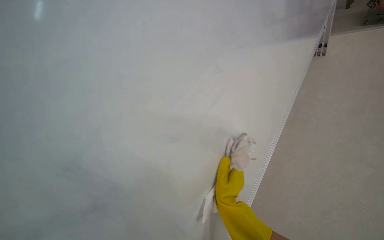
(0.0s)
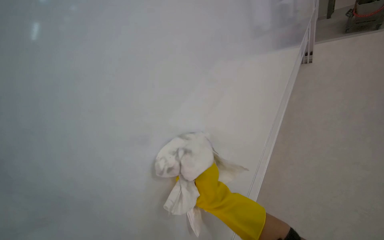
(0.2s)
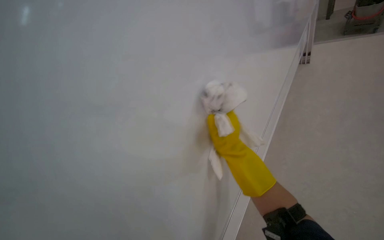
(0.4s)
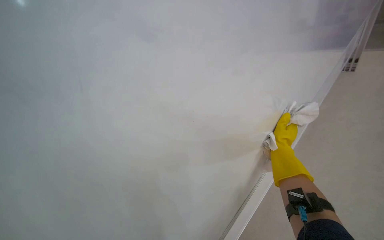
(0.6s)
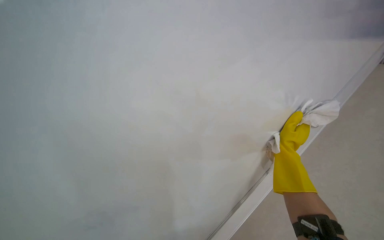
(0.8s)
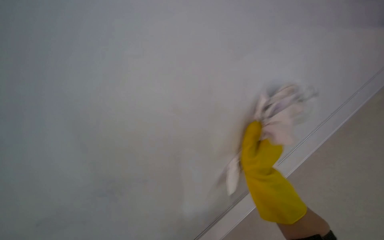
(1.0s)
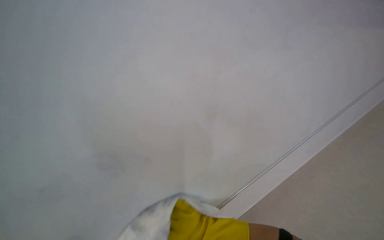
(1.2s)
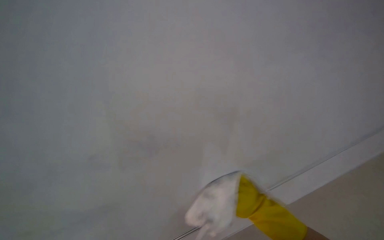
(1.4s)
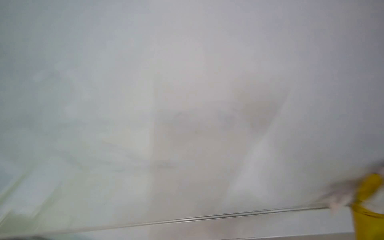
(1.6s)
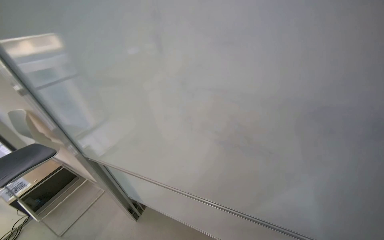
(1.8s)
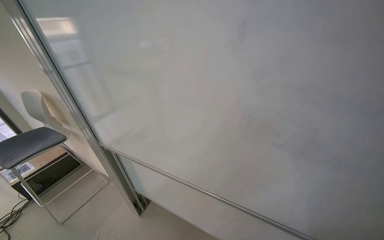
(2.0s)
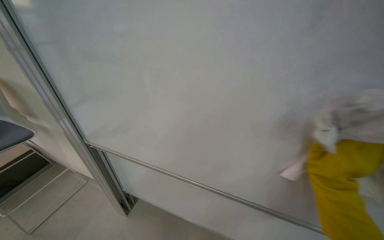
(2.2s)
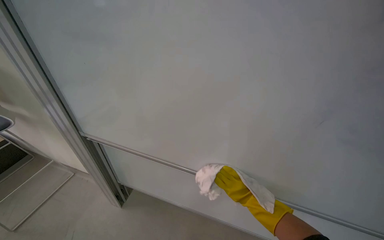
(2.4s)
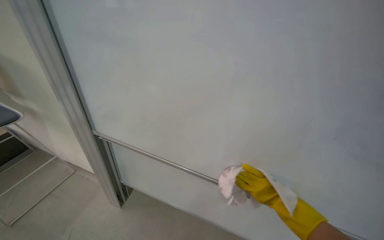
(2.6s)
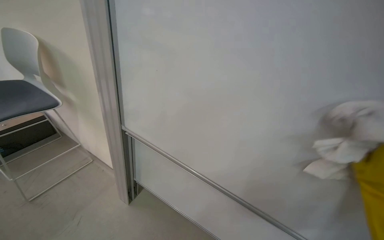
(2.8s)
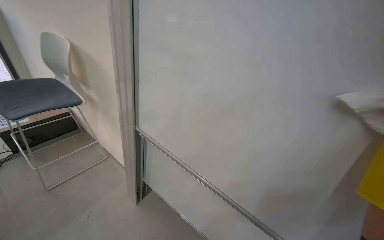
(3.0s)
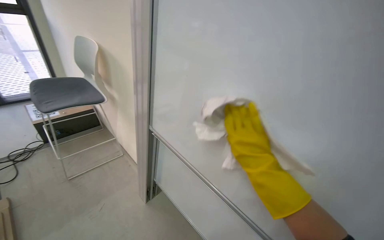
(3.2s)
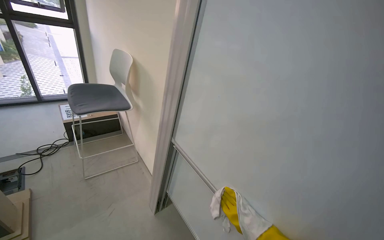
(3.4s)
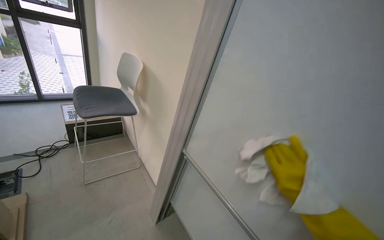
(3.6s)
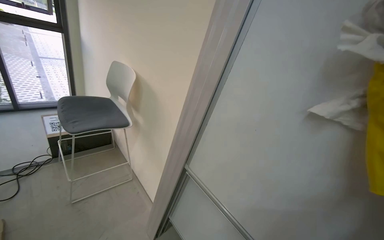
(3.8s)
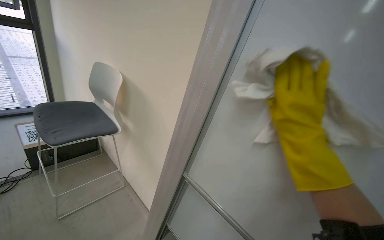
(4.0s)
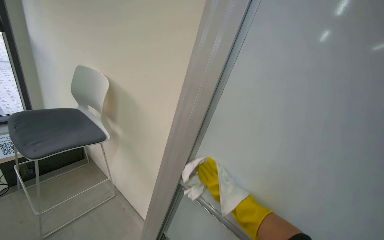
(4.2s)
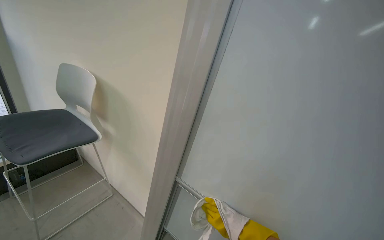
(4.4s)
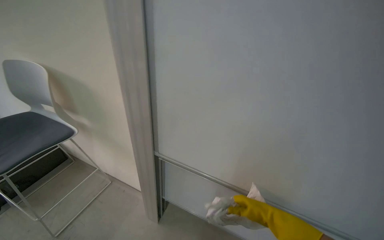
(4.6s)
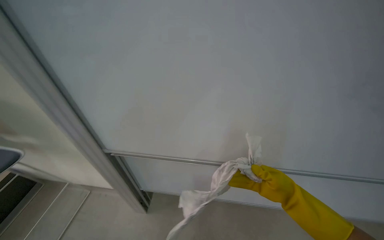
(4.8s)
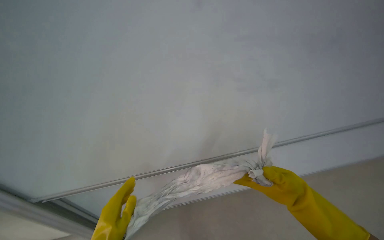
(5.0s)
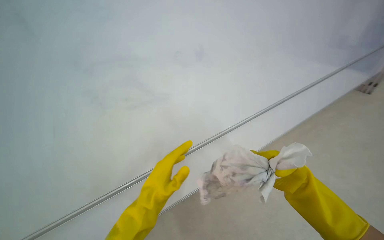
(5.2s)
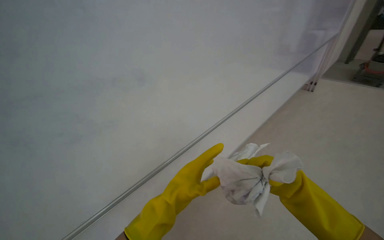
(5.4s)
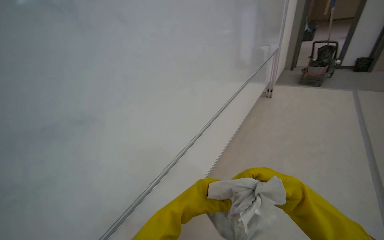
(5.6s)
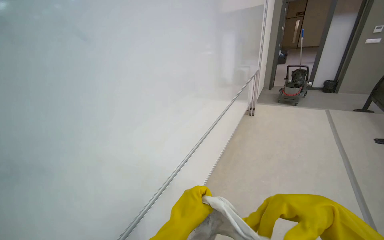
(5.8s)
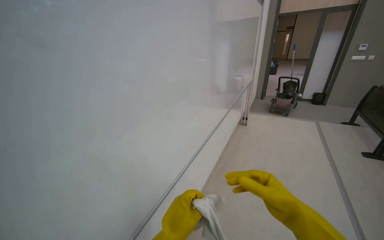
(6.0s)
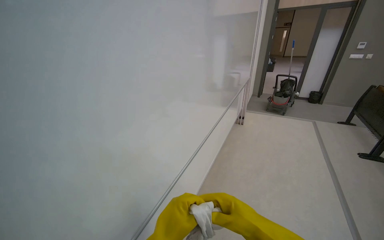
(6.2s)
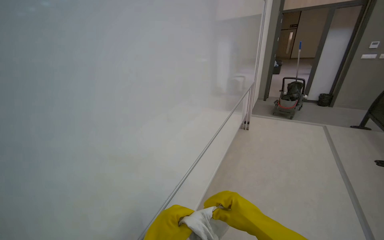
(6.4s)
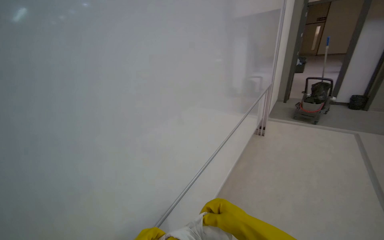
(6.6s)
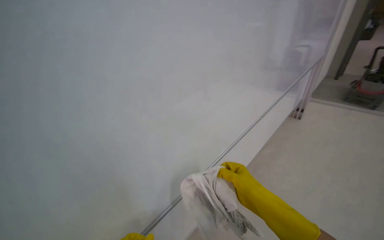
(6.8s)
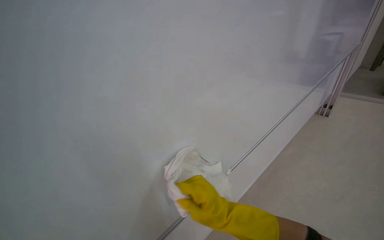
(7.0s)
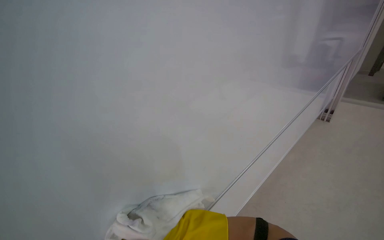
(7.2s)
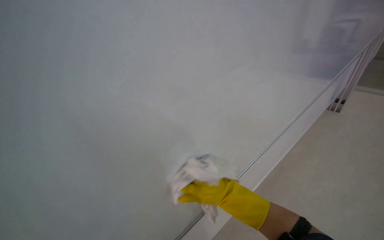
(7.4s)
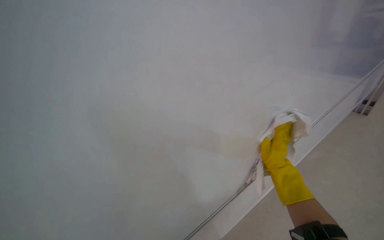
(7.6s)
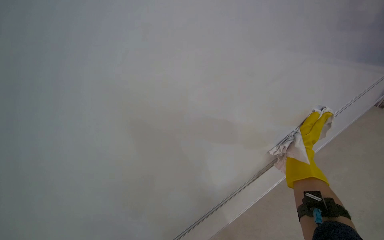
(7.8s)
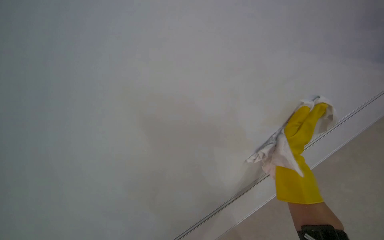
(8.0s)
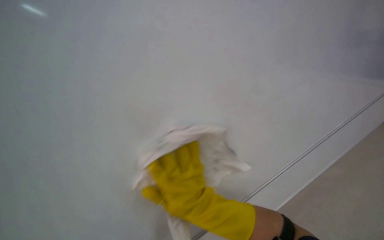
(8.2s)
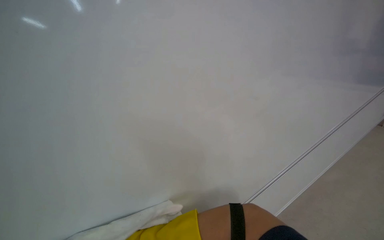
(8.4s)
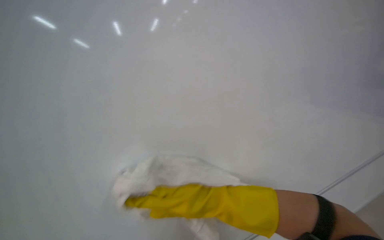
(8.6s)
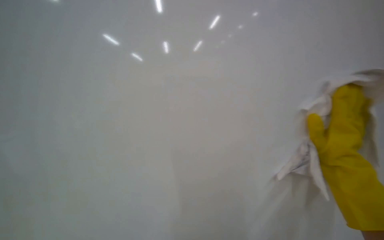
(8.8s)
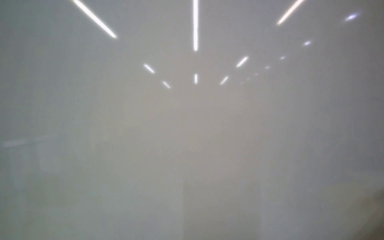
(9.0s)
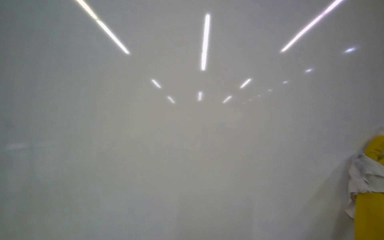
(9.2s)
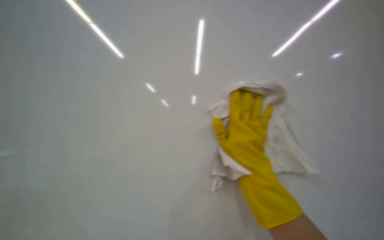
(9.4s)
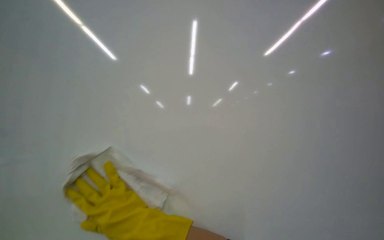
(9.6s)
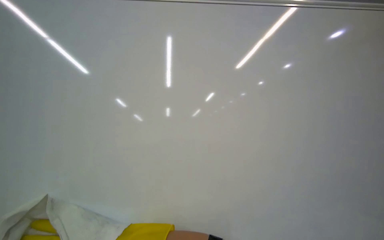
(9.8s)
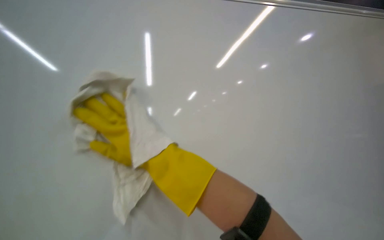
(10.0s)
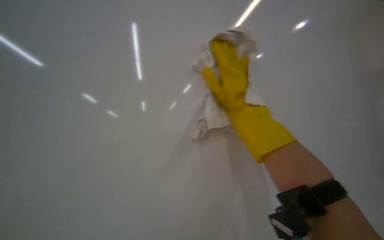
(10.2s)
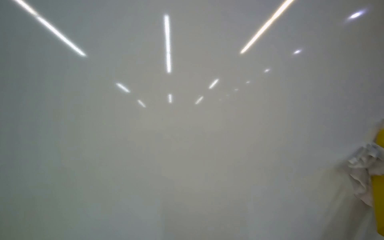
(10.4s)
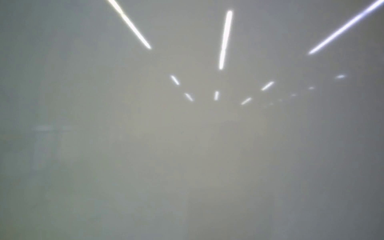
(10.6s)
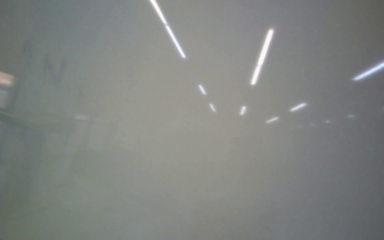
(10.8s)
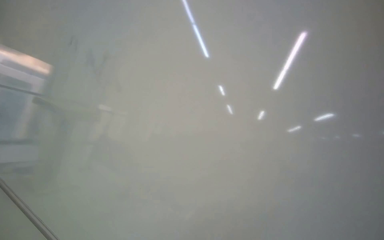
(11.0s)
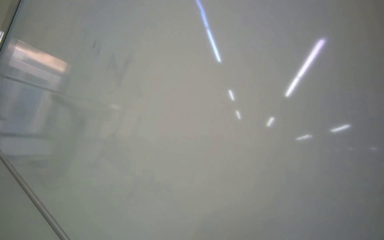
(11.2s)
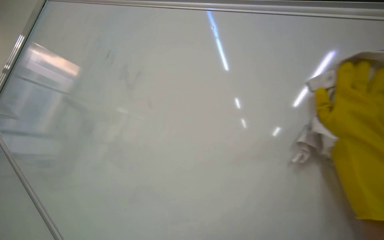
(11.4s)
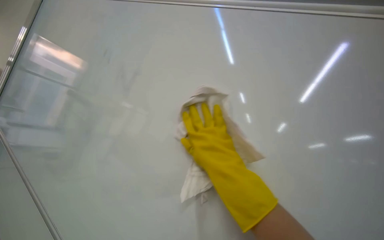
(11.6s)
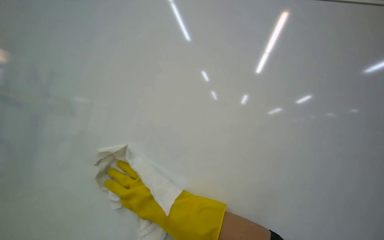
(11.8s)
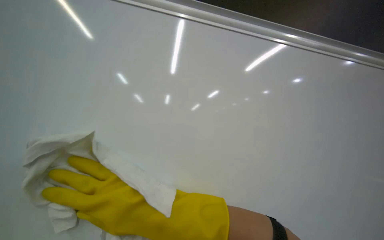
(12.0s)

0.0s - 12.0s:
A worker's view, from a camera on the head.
Job: wiping surfaces.
The whole recording: Wiping whiteboard in classroom. The worker wipes the whiteboard clean with a cloth.
1.6s - 3.0s: The camera is carried to the left, roughly 60 cm. The scene rotates clockwise by approximately 30 degrees.
4.4s - 6.0s: The camera is carried some 50 cm. The wearer looks approximately 50 degrees further to the right.
6.0s - 7.6s: The wearer moves about 40 cm. The view swings some 25 degrees to the left.
7.6s - 9.0s: The head turns to the left by about 20 degrees. The right hand travels nearer to the camera by approximately 25 cm, and goes to the left and returns, approximately 40 cm each way.

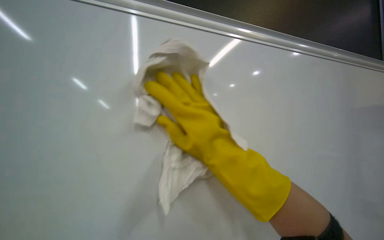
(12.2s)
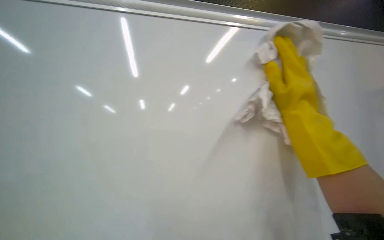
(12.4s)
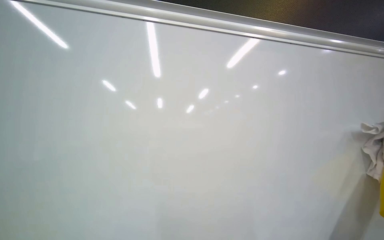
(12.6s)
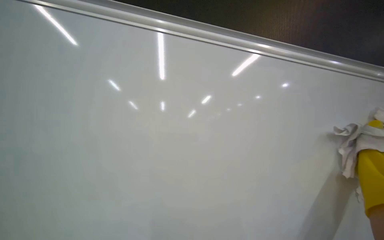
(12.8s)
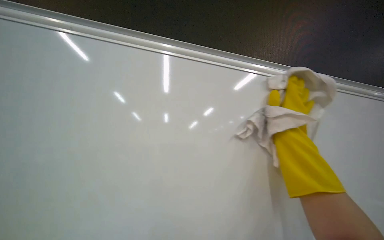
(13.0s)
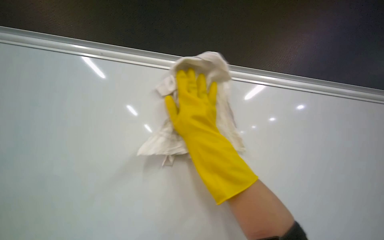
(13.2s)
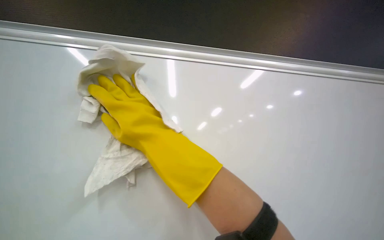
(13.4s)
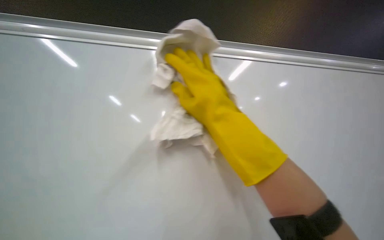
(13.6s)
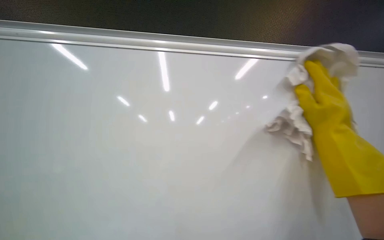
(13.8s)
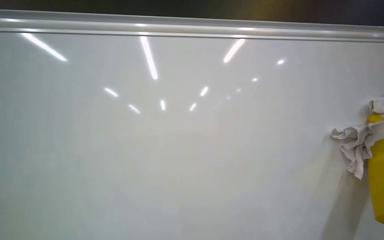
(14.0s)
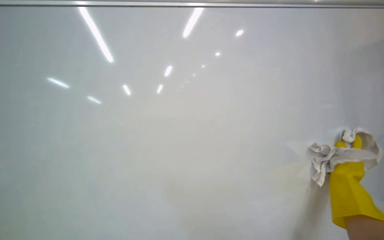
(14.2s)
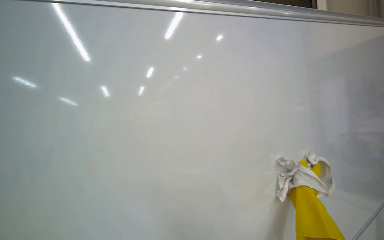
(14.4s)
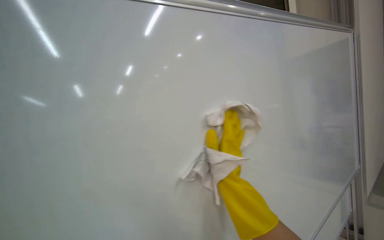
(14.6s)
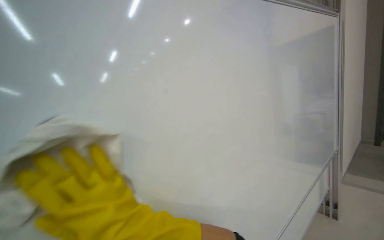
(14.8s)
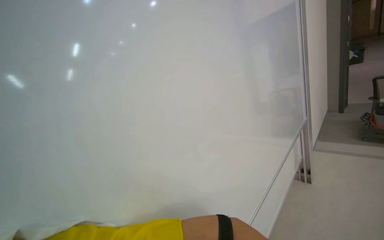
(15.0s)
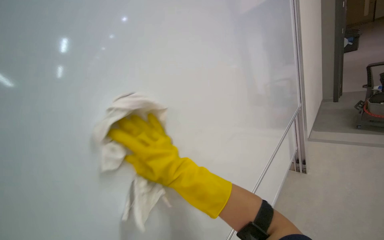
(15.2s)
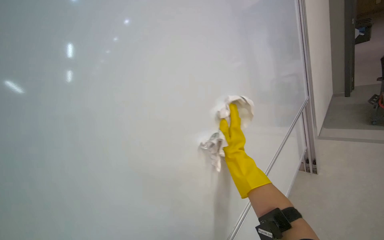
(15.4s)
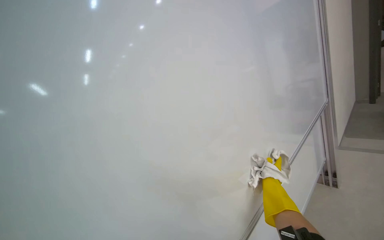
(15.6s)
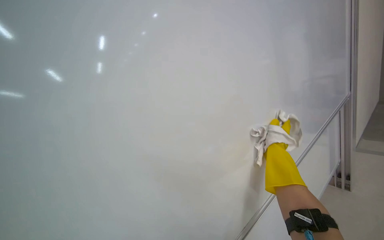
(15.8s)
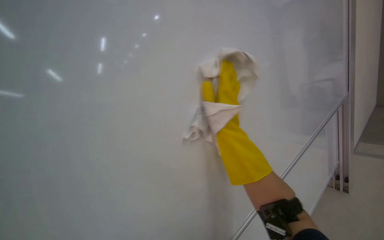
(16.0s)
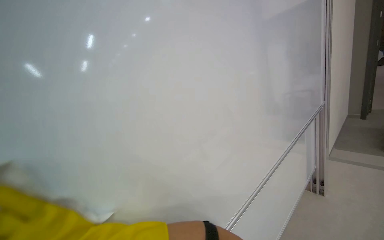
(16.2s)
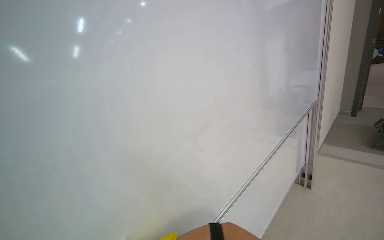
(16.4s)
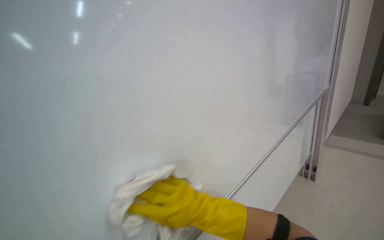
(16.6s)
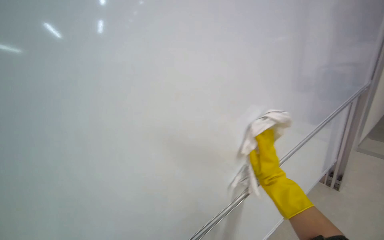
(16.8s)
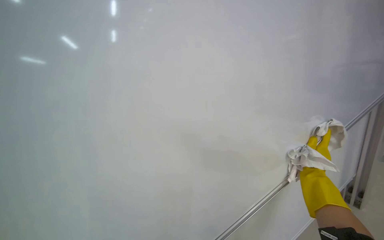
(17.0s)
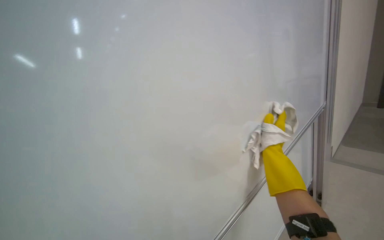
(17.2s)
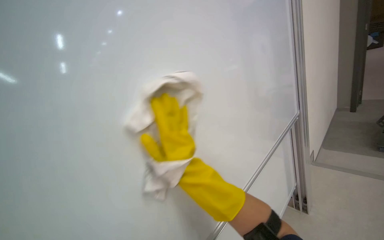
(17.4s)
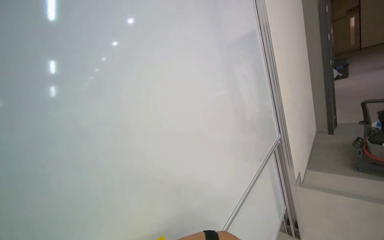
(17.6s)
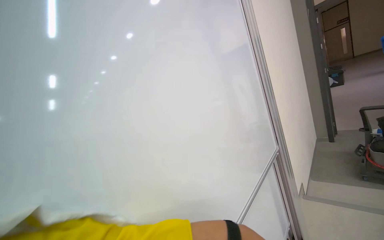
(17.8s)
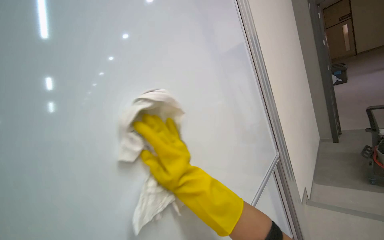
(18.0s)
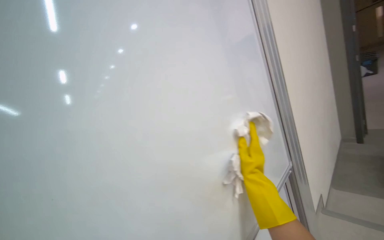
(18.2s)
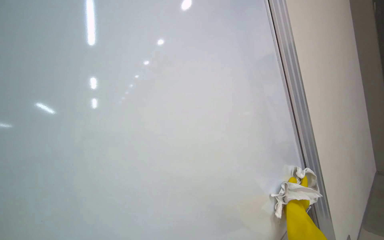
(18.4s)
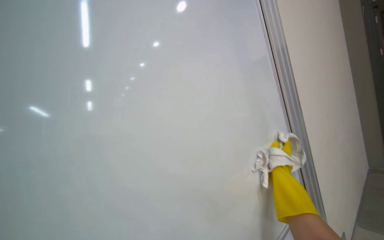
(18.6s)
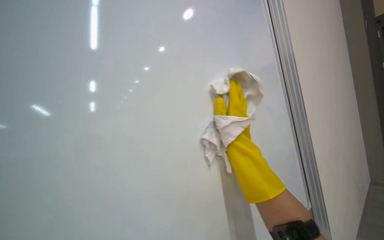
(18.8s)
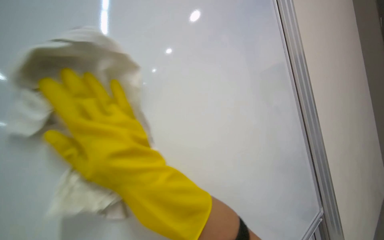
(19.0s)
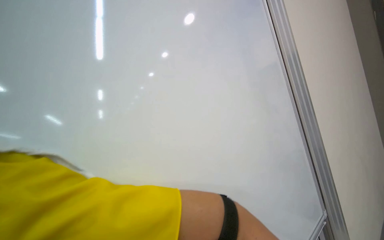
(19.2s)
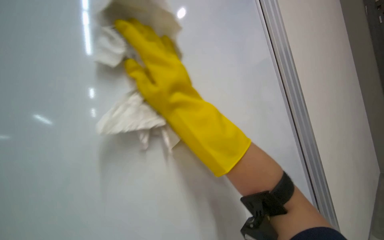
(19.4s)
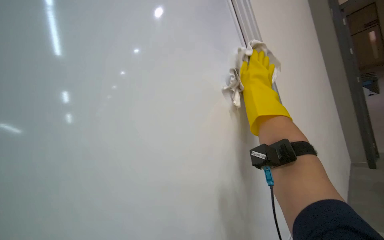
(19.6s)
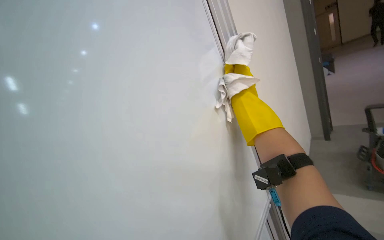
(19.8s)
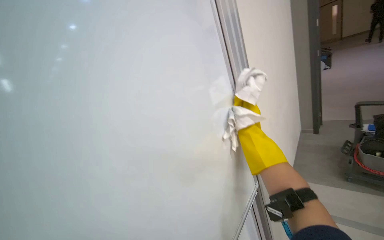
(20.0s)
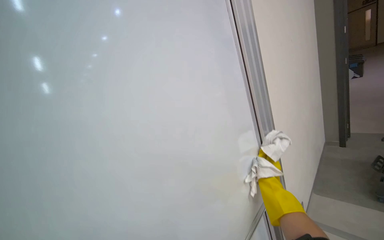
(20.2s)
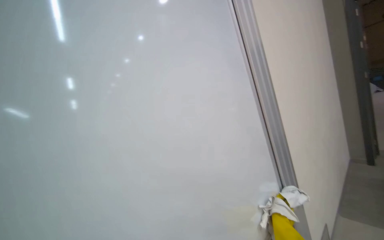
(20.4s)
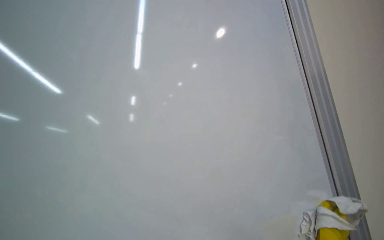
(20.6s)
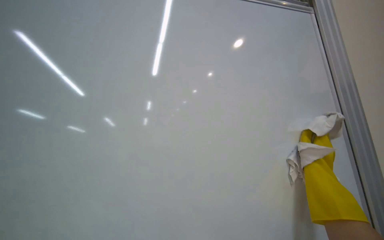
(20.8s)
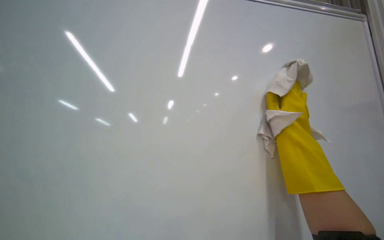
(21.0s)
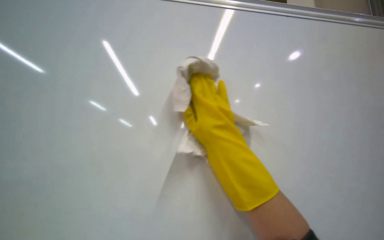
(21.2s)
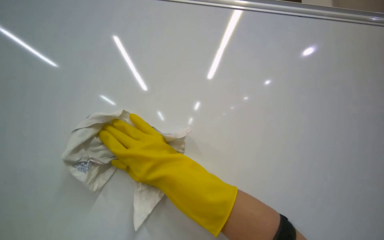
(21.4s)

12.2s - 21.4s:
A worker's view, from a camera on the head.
Job: wiping surfaces.
The whole recording: Wiping whiteboard in classroom. The worker wipes the whiteboard clean with a cloth.
12.2s - 13.8s: The scene turns about 40 degrees clockwise in the picture.
13.8s - 15.2s: The camera sweeps to the right, by approximately 40 degrees. The view tilts approximately 20 degrees downward.
16.8s - 18.4s: The wearer moves roughly 40 cm.
18.4s - 19.8s: The wearer looks some 15 degrees further upward.
19.8s - 21.4s: The view pans to the left by some 20 degrees.
